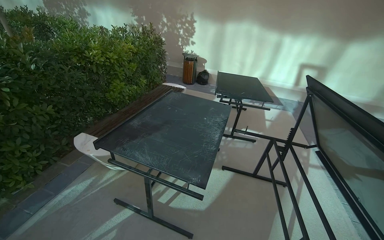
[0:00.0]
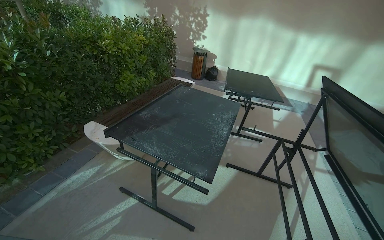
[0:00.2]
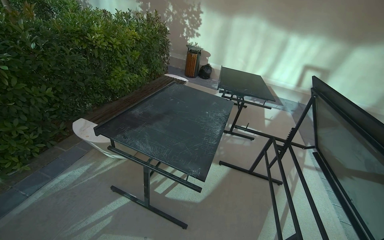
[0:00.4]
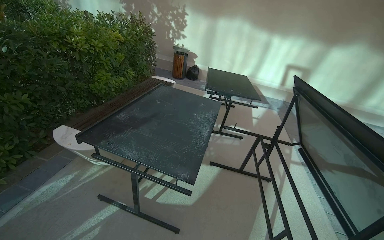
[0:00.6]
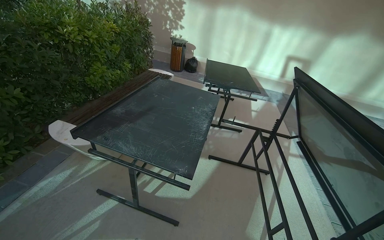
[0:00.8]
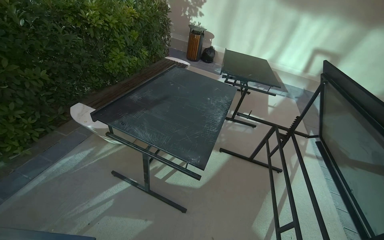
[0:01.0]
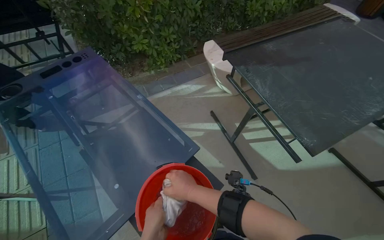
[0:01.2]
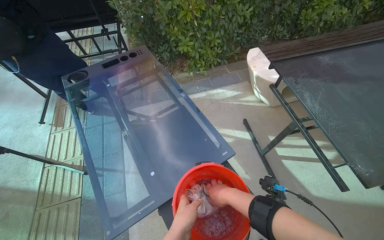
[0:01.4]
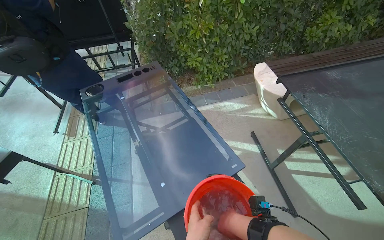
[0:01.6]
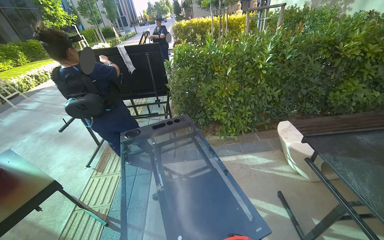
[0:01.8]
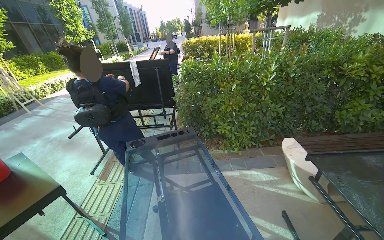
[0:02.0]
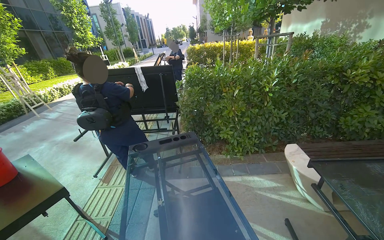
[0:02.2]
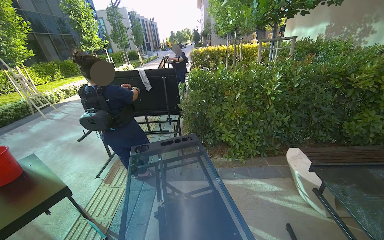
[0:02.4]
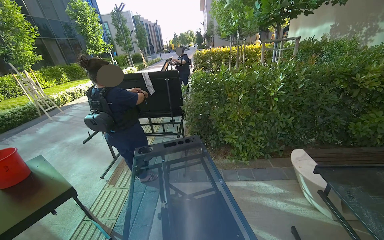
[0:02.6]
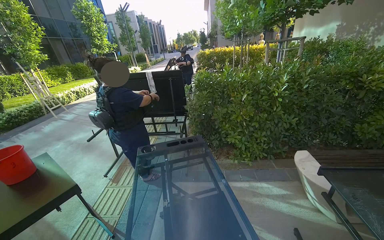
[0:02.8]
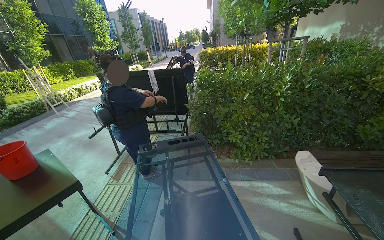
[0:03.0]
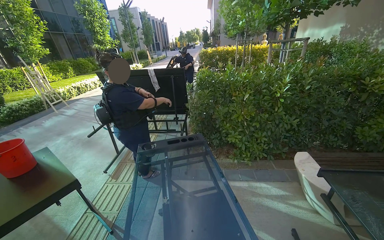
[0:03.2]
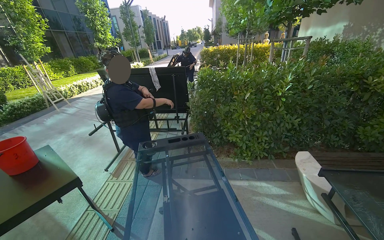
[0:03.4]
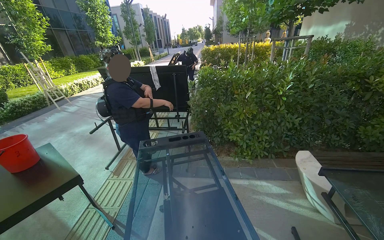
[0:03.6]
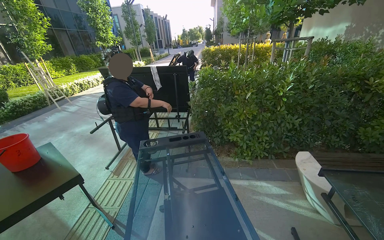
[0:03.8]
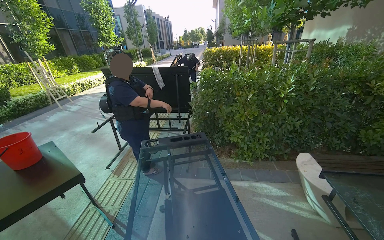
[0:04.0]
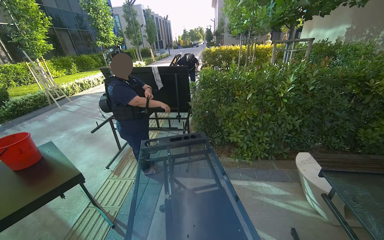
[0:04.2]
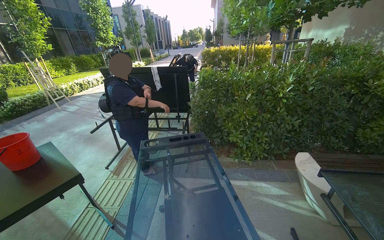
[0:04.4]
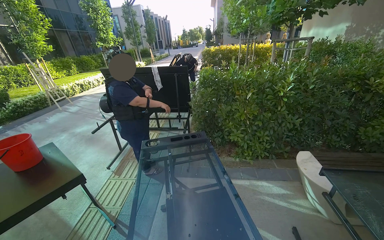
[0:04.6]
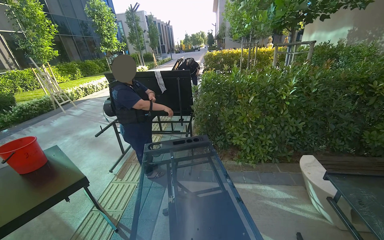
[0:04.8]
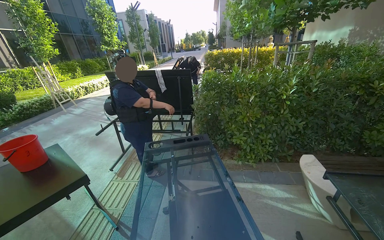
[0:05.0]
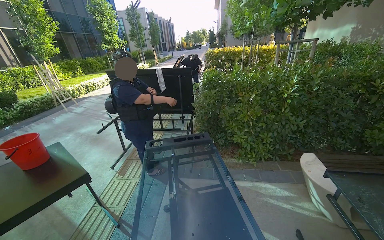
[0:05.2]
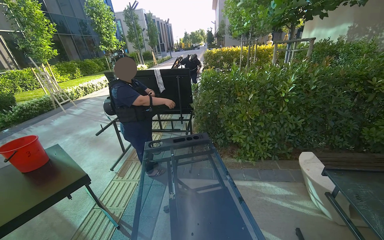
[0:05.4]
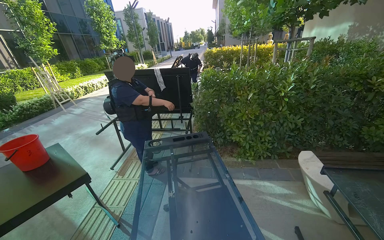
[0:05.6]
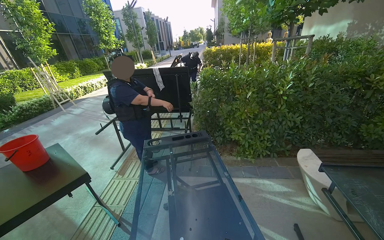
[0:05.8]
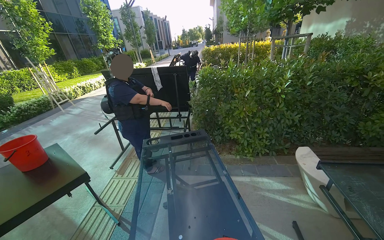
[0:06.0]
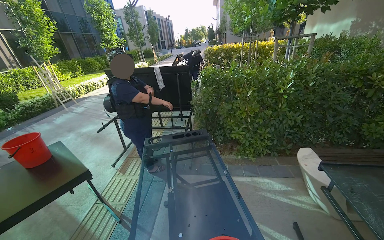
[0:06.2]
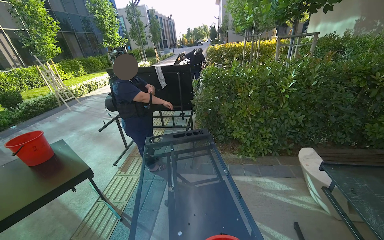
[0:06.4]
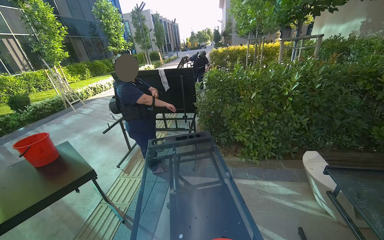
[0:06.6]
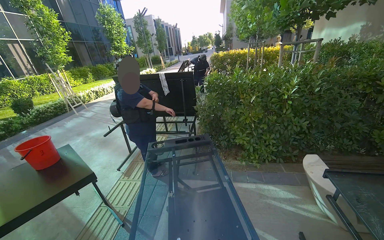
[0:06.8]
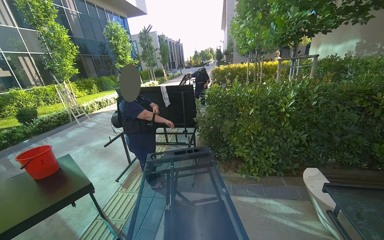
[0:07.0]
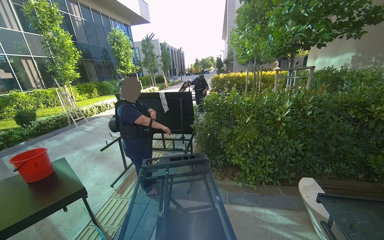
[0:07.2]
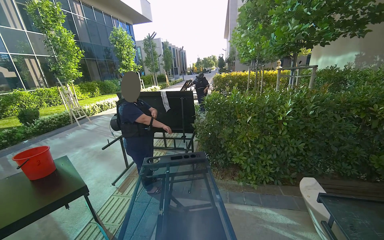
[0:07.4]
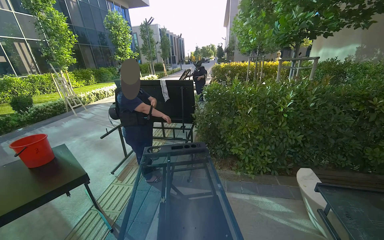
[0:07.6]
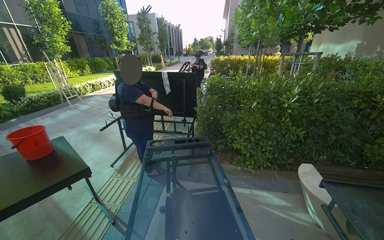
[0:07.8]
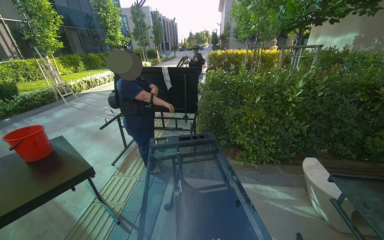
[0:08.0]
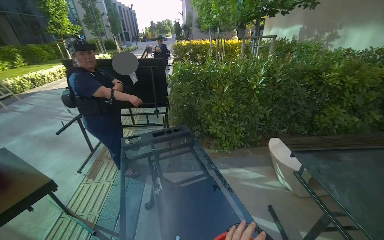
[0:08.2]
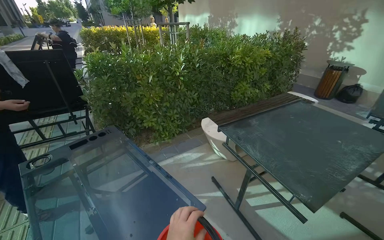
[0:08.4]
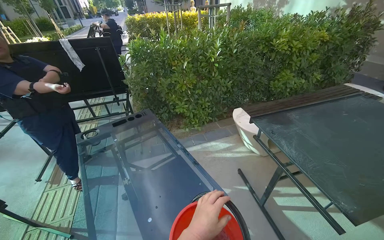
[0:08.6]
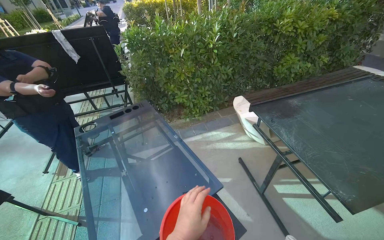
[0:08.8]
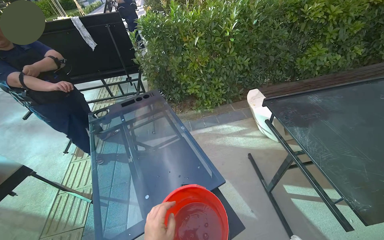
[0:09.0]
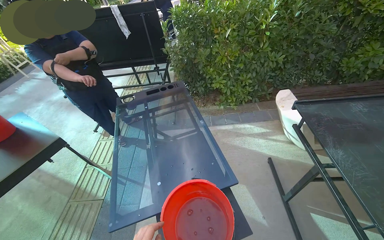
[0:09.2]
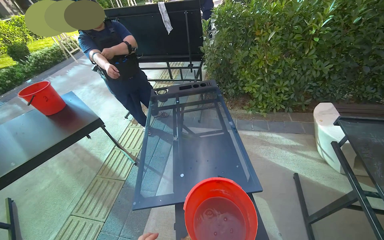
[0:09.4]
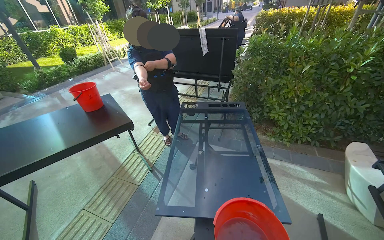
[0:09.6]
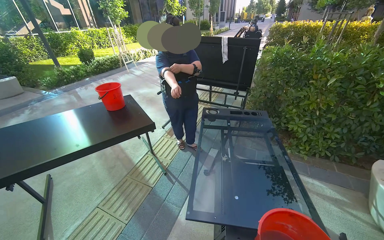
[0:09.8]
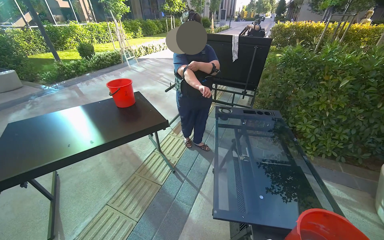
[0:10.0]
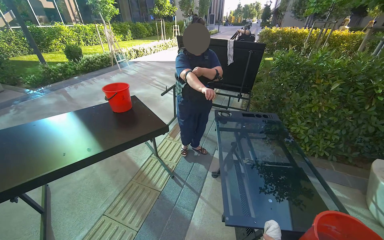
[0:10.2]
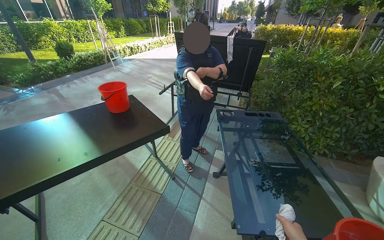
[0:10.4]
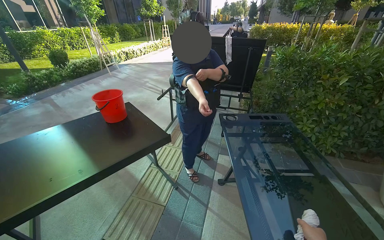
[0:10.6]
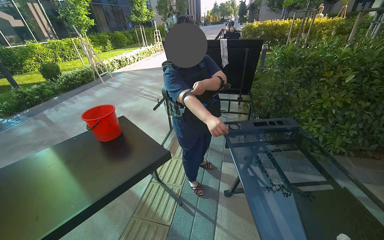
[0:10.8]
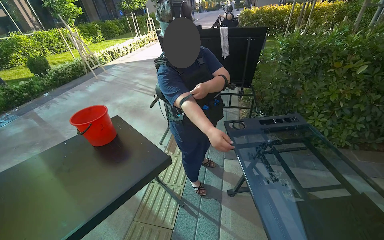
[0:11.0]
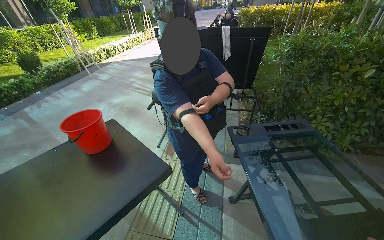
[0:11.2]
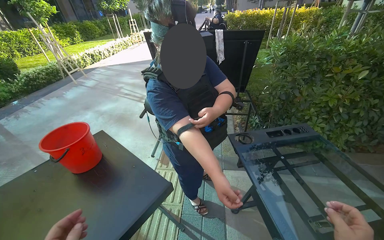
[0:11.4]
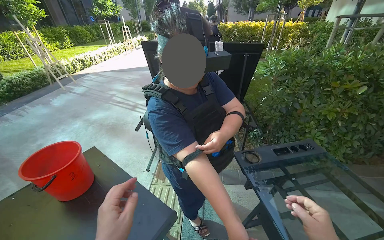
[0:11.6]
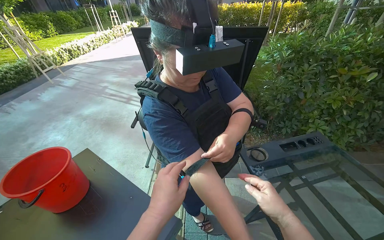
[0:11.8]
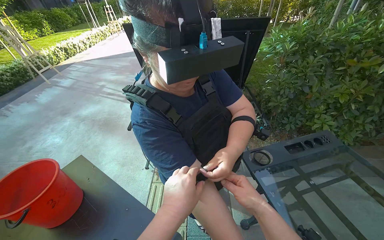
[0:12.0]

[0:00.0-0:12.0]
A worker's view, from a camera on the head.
Job: wiping surfaces.
The whole recording: Wiping outdoor table. The worker wipes the frame of an outdoor table with a cloth.
0:00.0 to 0:01.6: The head rotates roughly 60 degrees to the left. The camera pitches downward, by about 15 degrees.
0:01.6 to 0:03.0: The wearer's head swings about 20 degrees to the left. The wearer looks about 25 degrees further upward.
0:07.6 to 0:09.0: The head turns to the right by some 20 degrees. The view tilts some 25 degrees downward.
0:09.0 to 0:10.4: The head travels about 60 cm. The head rotates approximately 35 degrees to the left.
0:10.4 to 0:12.0: The camera is carried about 80 cm. The head rotates about 20 degrees to the right.

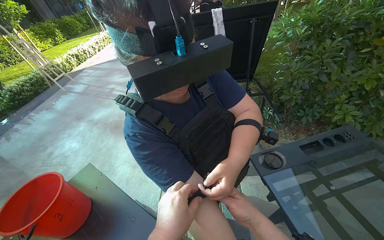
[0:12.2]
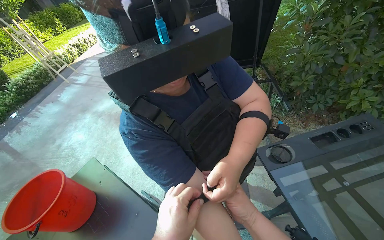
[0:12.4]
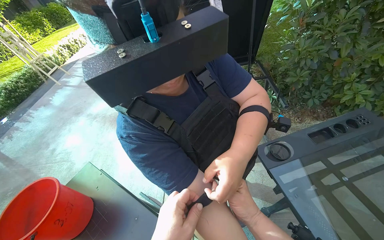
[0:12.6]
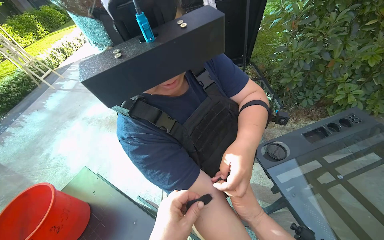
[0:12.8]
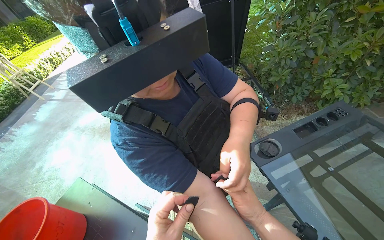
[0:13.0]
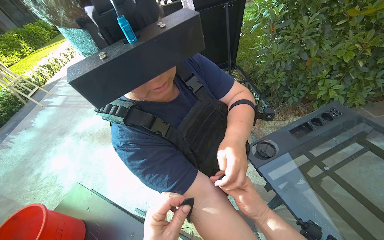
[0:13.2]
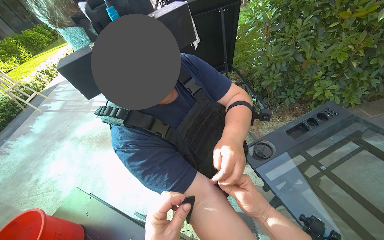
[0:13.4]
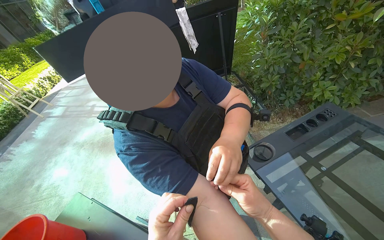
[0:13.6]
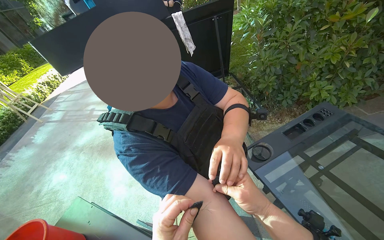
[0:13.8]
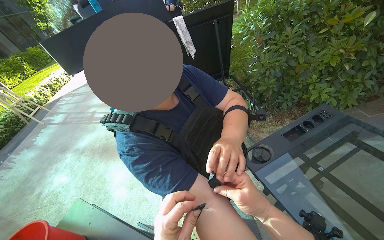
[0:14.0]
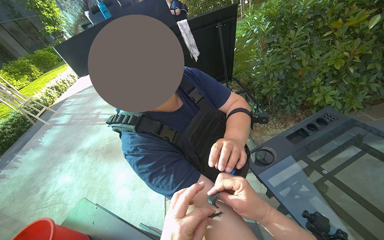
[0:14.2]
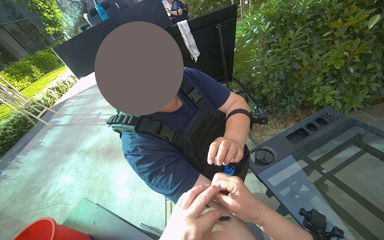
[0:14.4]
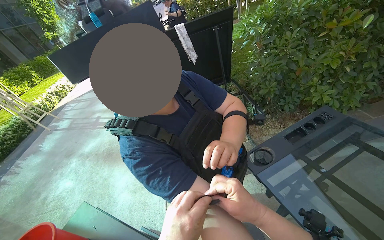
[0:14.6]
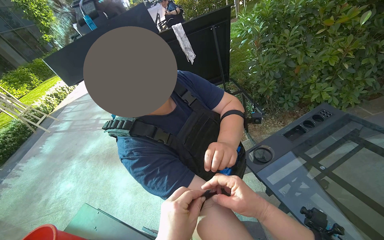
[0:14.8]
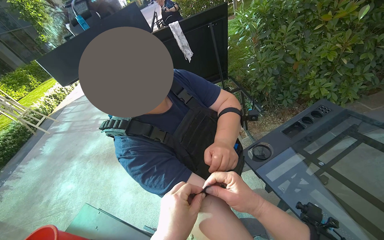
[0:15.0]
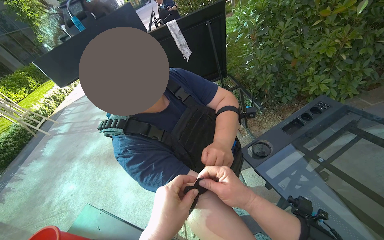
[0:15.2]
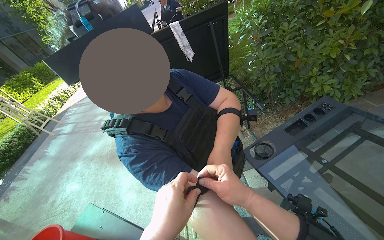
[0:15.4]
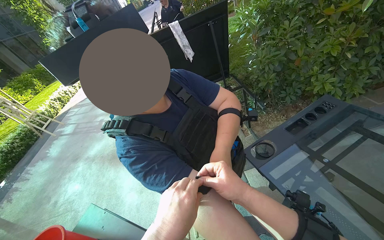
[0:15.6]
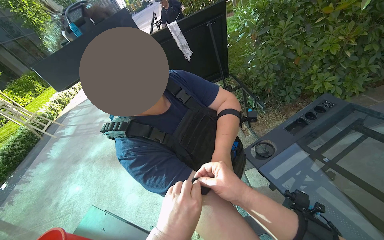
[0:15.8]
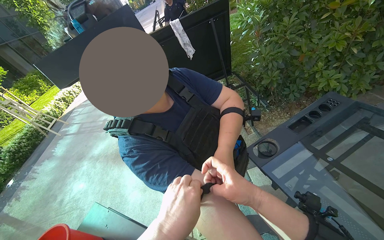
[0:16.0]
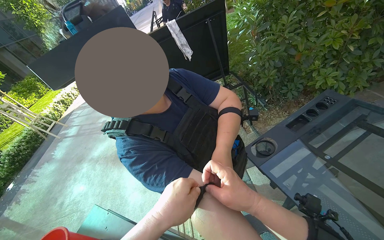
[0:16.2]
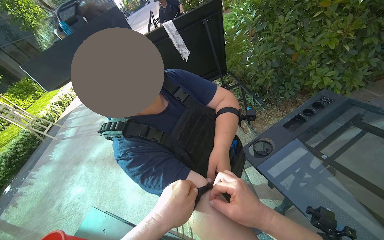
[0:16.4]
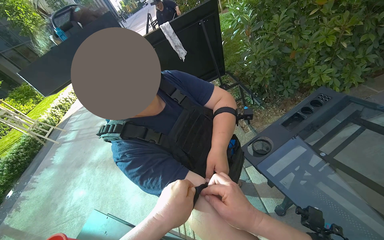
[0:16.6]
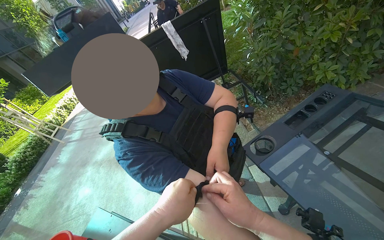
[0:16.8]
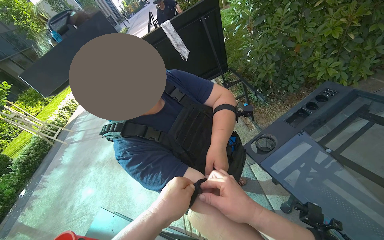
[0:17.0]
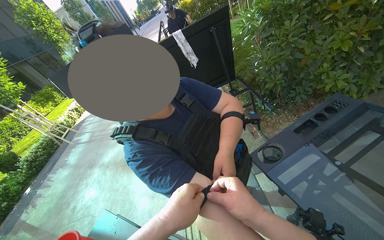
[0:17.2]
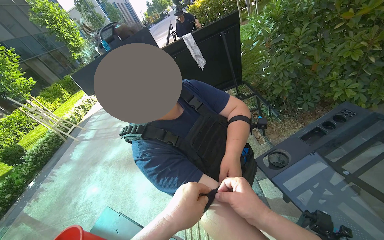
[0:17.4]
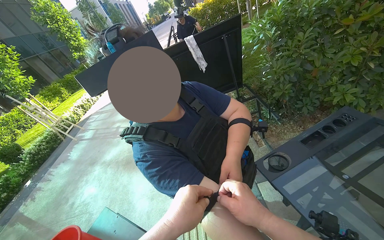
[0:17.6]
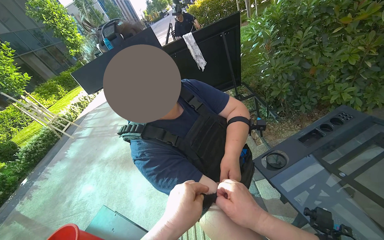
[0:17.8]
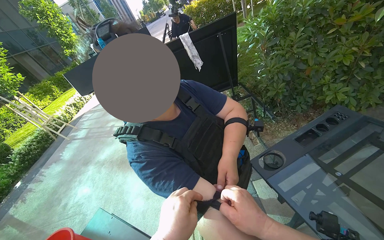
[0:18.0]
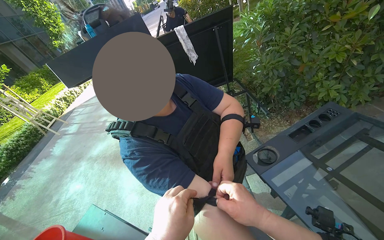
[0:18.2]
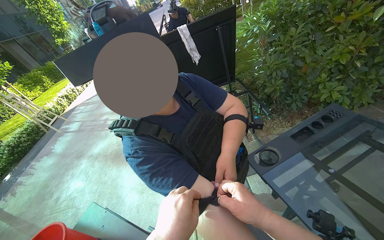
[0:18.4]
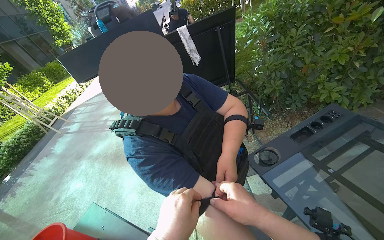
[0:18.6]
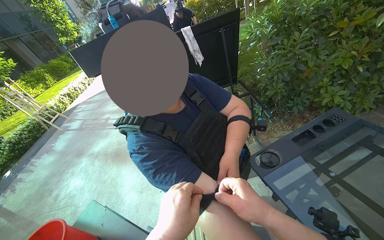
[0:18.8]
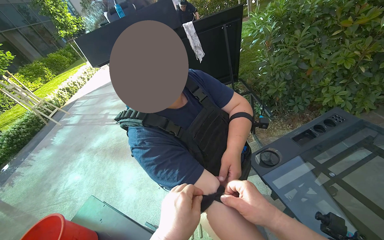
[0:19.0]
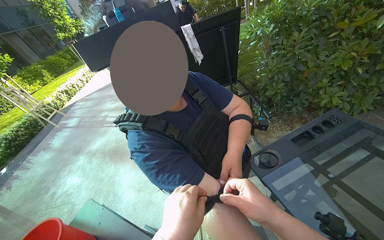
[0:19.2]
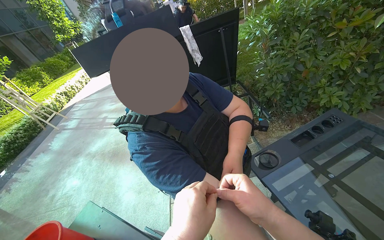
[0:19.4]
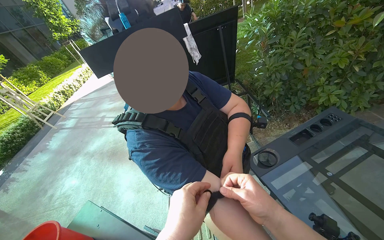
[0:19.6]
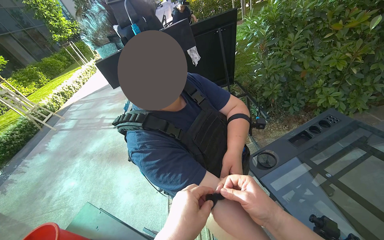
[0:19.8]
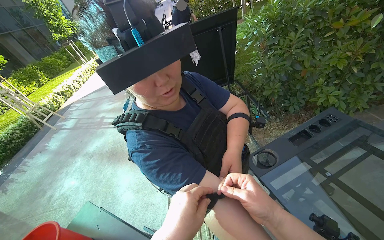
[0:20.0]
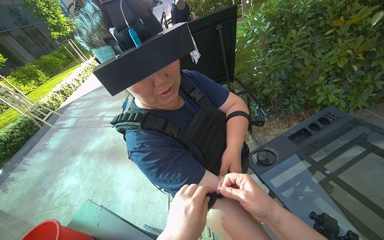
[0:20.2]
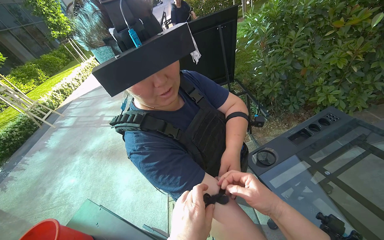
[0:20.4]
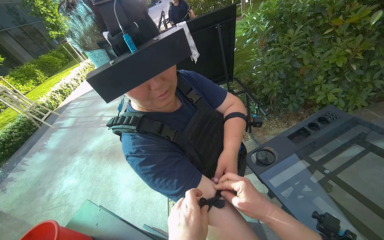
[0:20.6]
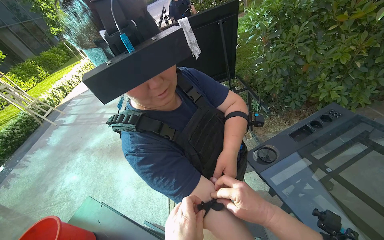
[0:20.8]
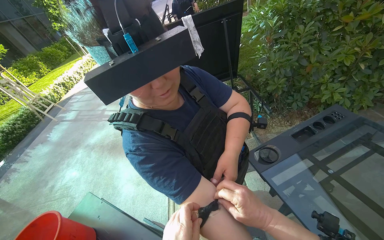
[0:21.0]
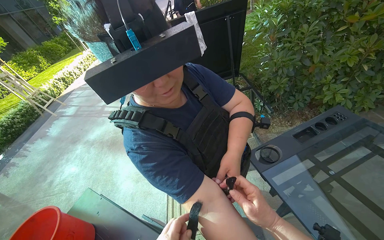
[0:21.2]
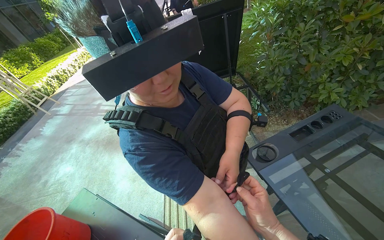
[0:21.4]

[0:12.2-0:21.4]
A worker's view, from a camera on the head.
Job: wiping surfaces.
The whole recording: Wiping outdoor table. The worker wipes the frame of an outdoor table with a cloth.
0:15.2 to 0:16.8: The hands work in one place, with small movements.
